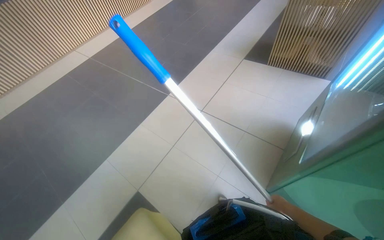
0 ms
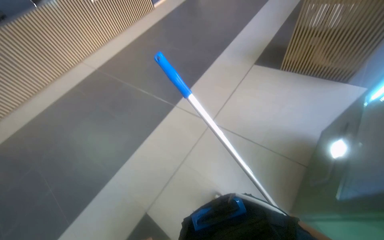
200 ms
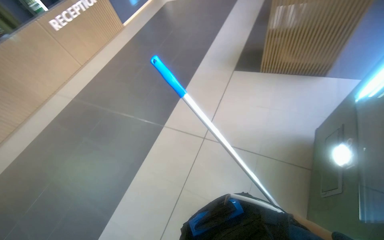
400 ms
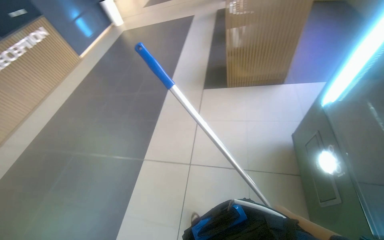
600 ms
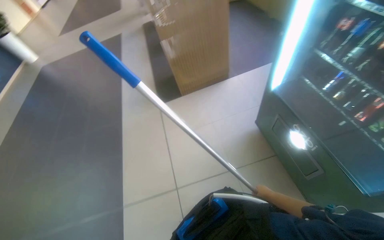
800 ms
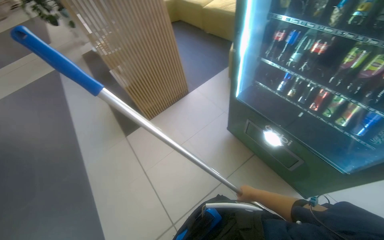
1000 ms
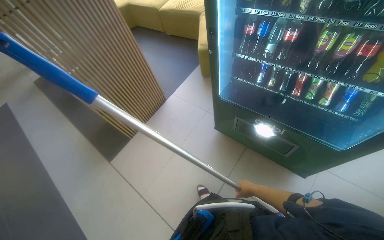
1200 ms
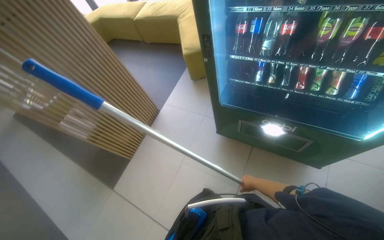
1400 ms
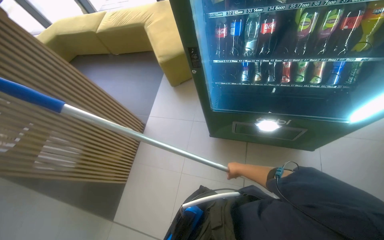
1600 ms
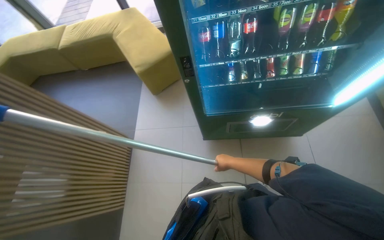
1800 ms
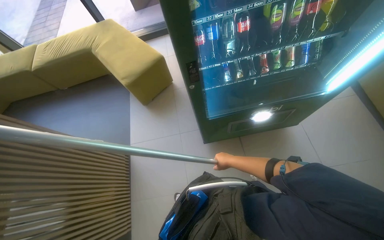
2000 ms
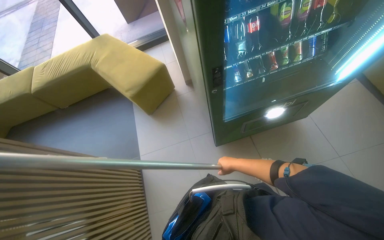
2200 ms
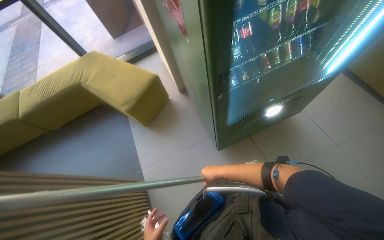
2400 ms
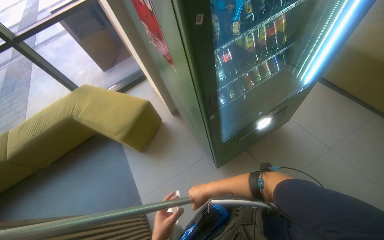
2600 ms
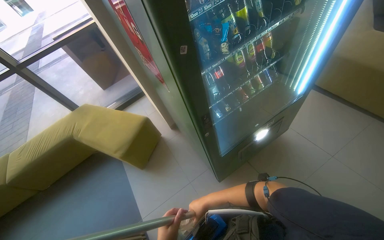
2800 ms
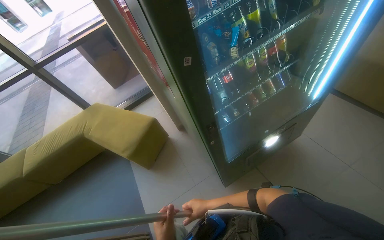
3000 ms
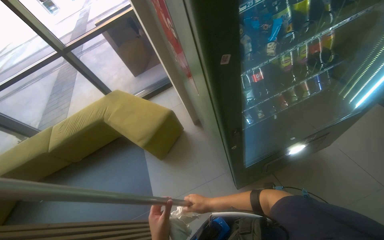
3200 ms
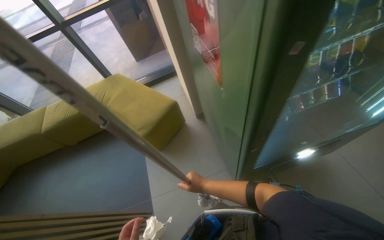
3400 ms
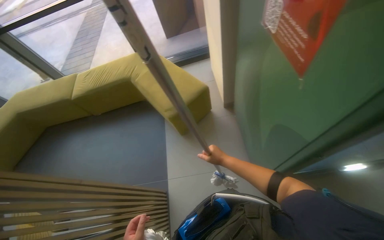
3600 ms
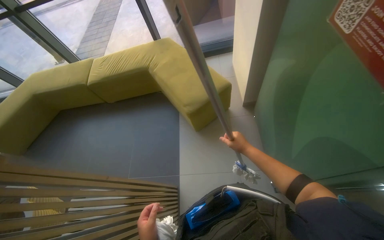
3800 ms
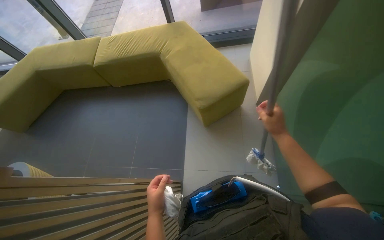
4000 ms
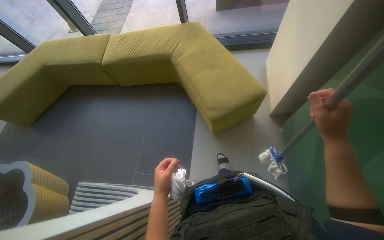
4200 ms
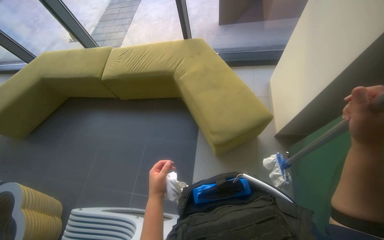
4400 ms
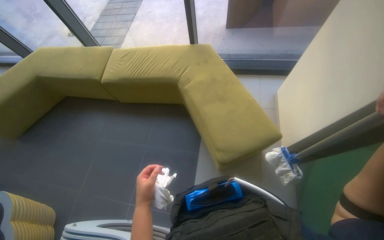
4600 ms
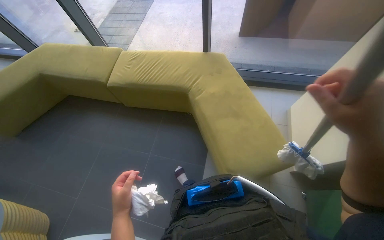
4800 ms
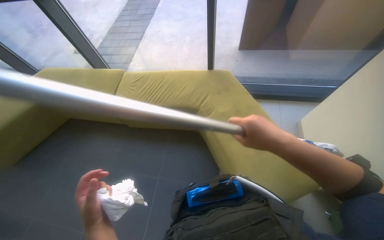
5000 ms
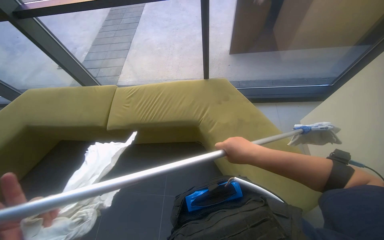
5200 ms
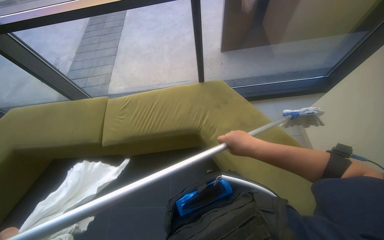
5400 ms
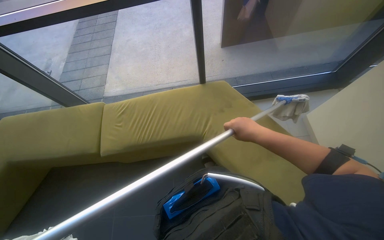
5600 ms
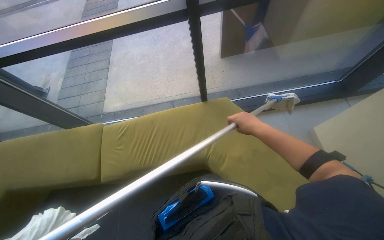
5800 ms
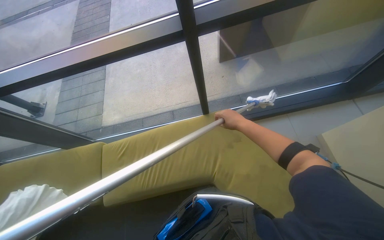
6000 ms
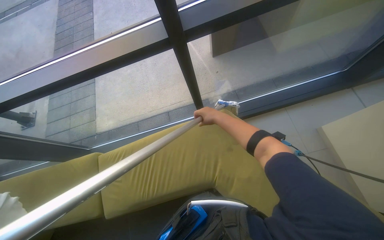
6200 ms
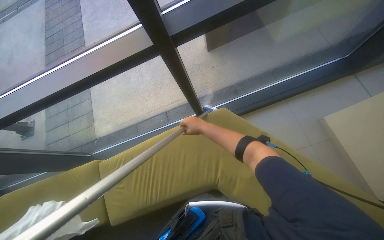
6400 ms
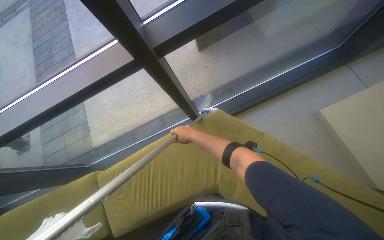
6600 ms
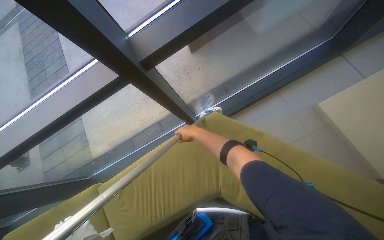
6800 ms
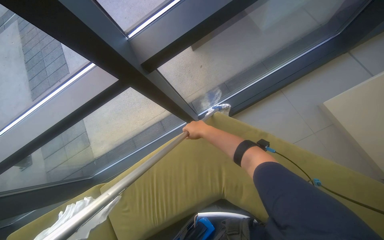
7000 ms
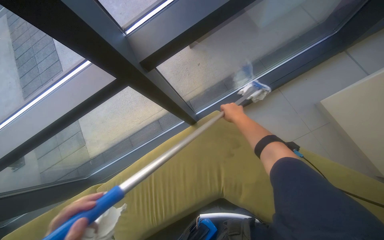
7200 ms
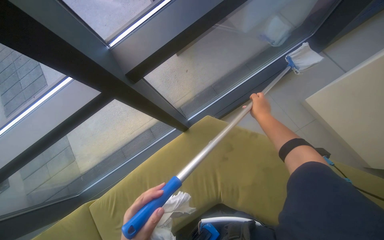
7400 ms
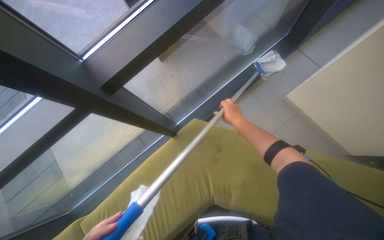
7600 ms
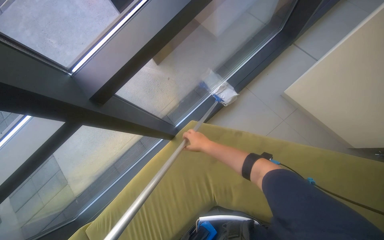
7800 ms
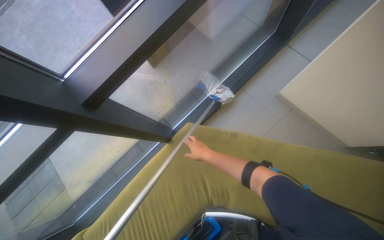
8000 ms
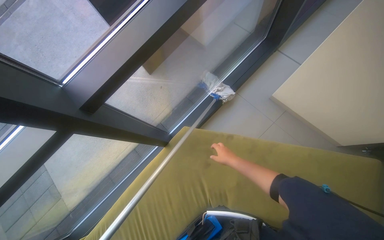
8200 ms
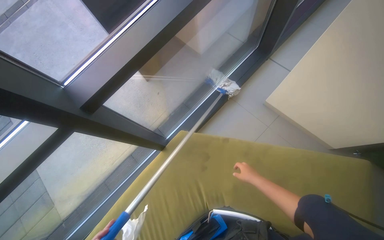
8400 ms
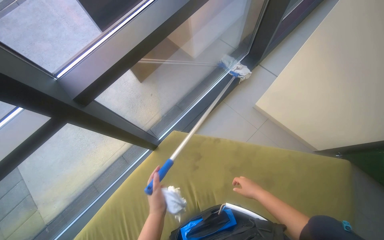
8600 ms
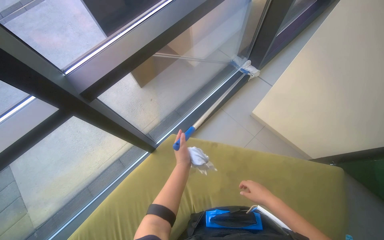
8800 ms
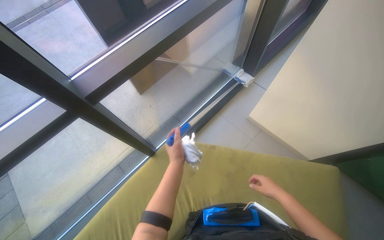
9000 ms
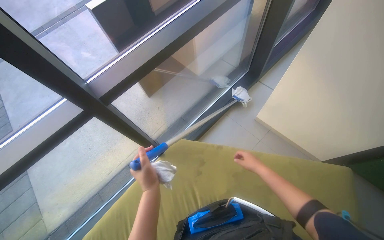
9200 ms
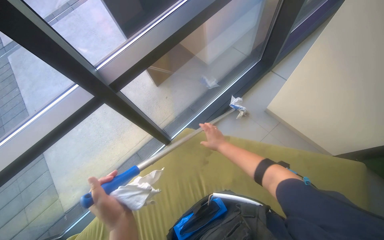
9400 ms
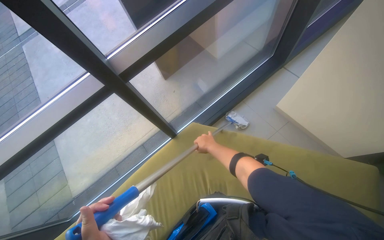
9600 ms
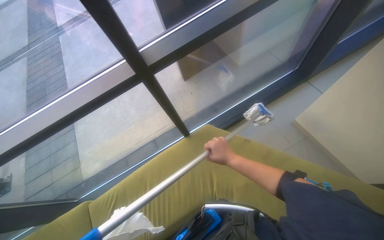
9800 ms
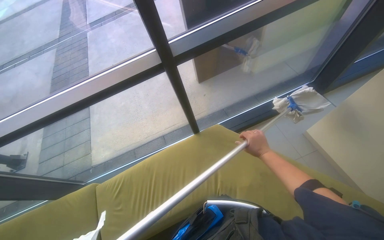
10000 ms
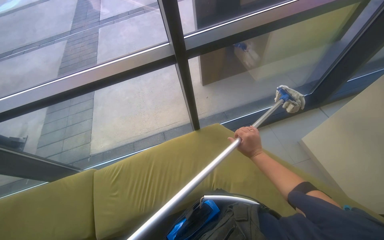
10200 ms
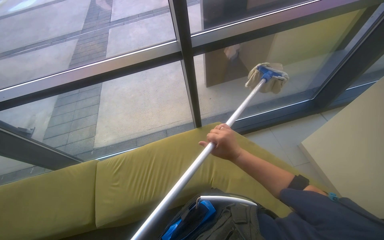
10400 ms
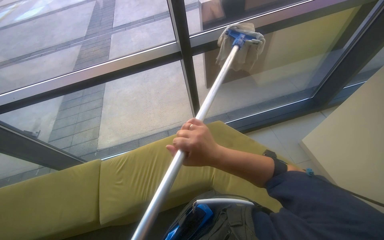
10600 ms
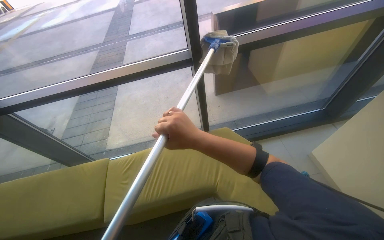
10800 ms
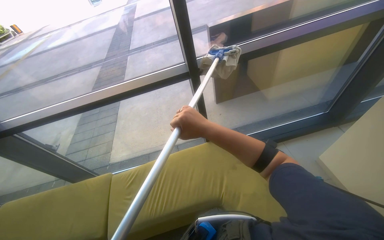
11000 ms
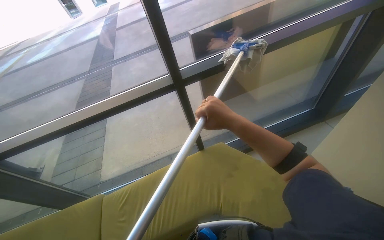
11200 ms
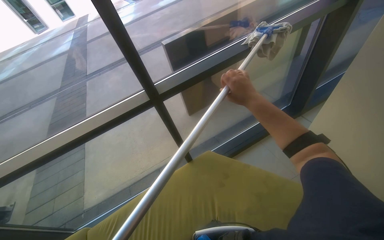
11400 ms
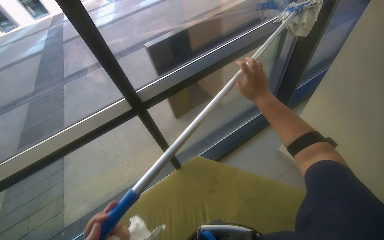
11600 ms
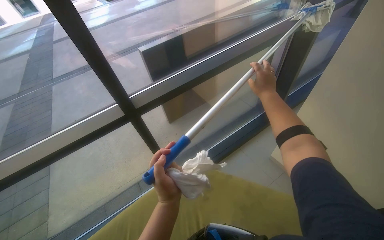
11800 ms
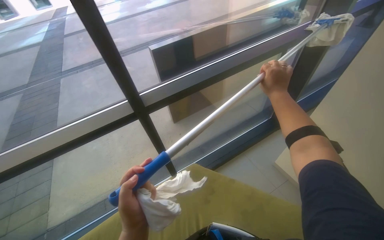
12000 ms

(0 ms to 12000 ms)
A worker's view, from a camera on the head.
Job: cleaning windows.
The whole recording: Cleaning glass windows. The worker cleans the glass windows using a mop and a cloth.
0 ms - 1600 ms: The head travels approximately 70 cm. The wearer looks roughly 90 degrees further to the right.
1600 ms - 3000 ms: The wearer's head swings some 40 degrees to the right. The wearer looks roughly 20 degrees further upward.
3000 ms - 4400 ms: The wearer moves approximately 80 cm. The head rotates some 35 degrees to the left. The camera pitches downward, by some 20 degrees.
4400 ms - 6000 ms: The head travels some 50 cm.
6000 ms - 7600 ms: Everything in view rotates approximately 30 degrees counterclockwise. The right hand moves approximately 10 cm to the left and comes back.
7600 ms - 9000 ms: The view tilts roughly 15 degrees upward. The right hand heads down the picture and to the right, covering approximately 35 cm.
9000 ms - 10400 ms: The wearer's head swings some 30 degrees to the left. The right hand moves left and right over approximately 20 cm, changing direction 2 times.
10400 ms - 12000 ms: The wearer's head swings approximately 15 degrees to the right. The view tilts approximately 10 degrees upward. The right hand travels up the picture and to the right by roughly 40 cm.

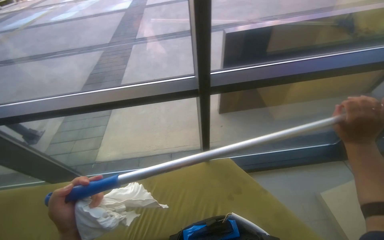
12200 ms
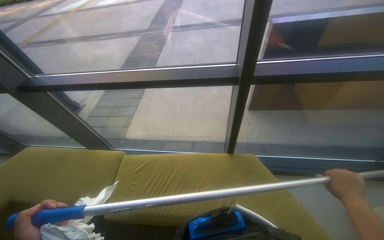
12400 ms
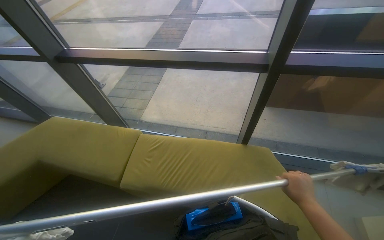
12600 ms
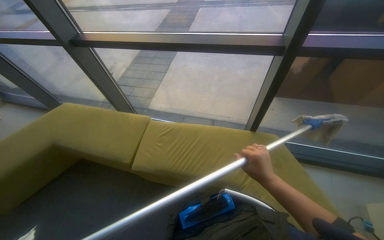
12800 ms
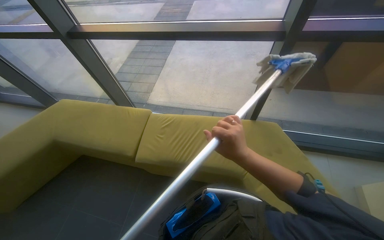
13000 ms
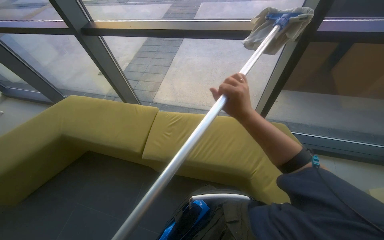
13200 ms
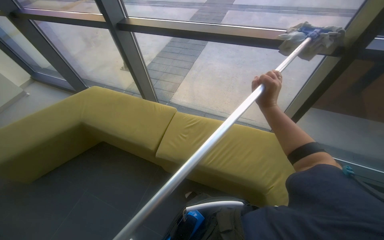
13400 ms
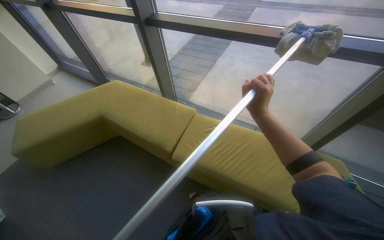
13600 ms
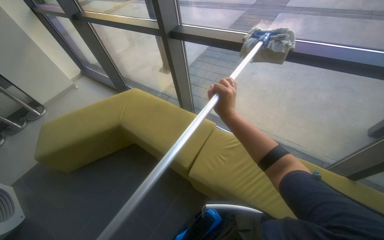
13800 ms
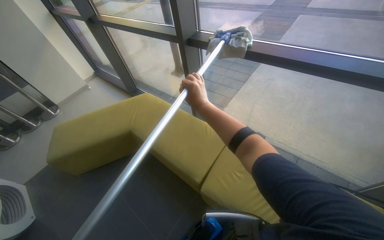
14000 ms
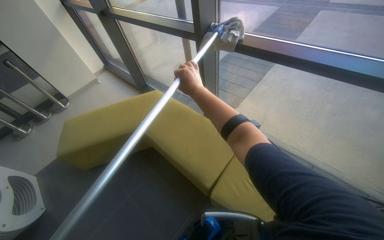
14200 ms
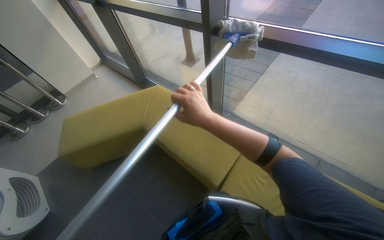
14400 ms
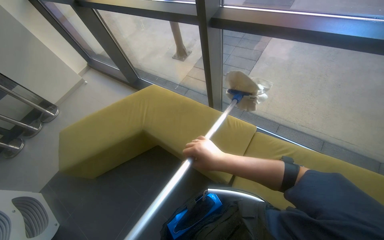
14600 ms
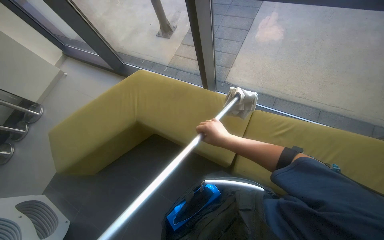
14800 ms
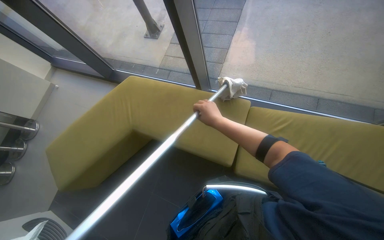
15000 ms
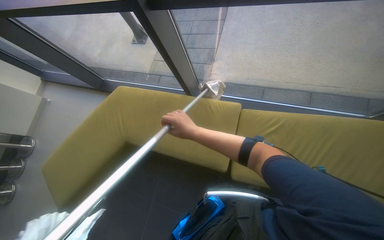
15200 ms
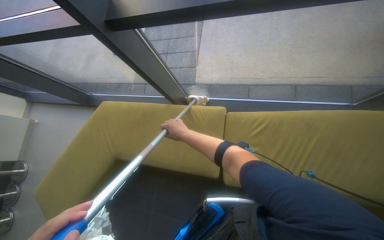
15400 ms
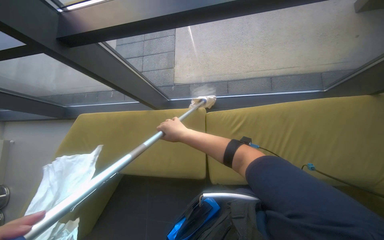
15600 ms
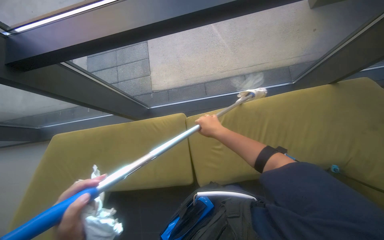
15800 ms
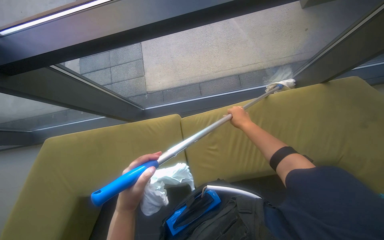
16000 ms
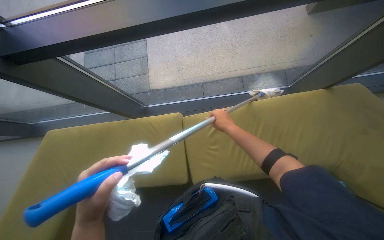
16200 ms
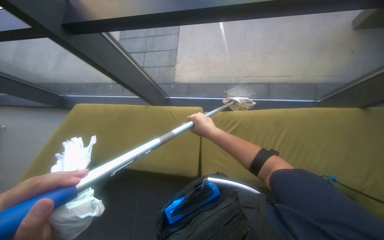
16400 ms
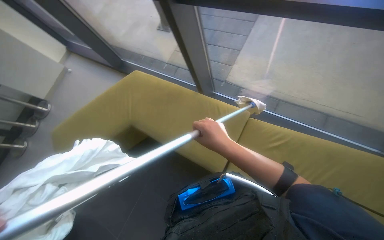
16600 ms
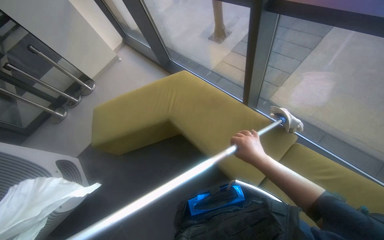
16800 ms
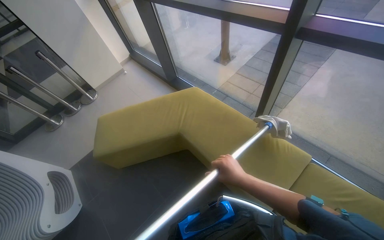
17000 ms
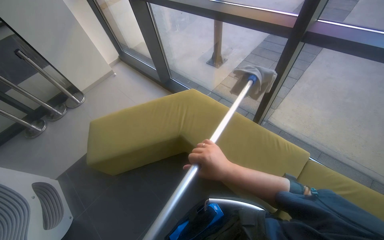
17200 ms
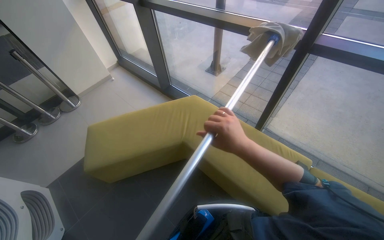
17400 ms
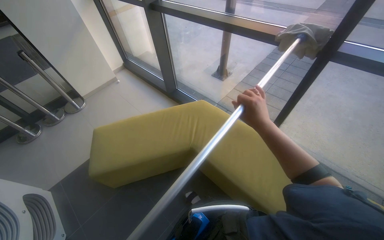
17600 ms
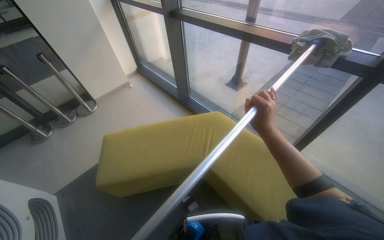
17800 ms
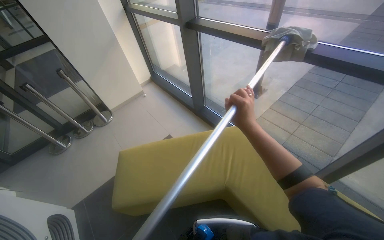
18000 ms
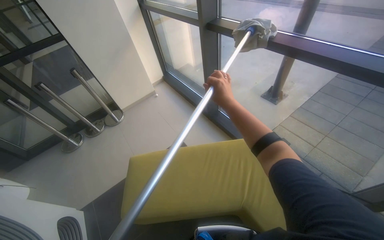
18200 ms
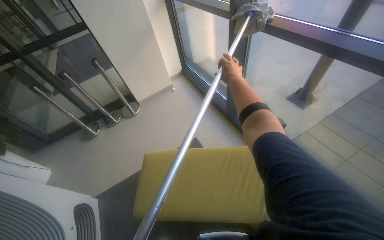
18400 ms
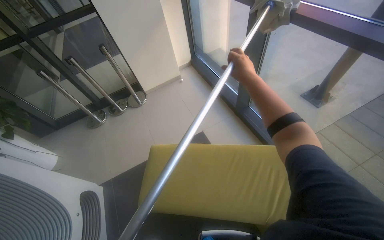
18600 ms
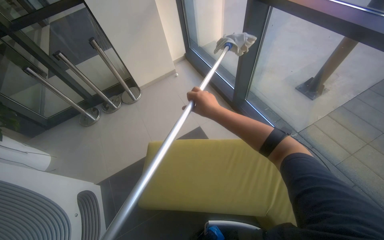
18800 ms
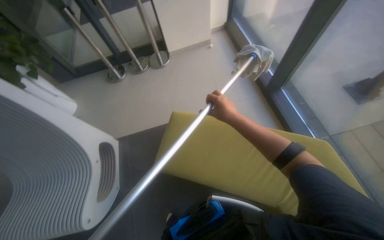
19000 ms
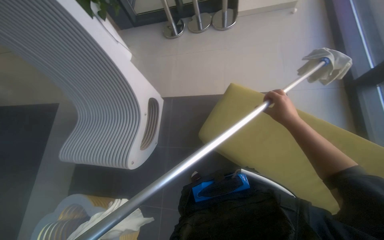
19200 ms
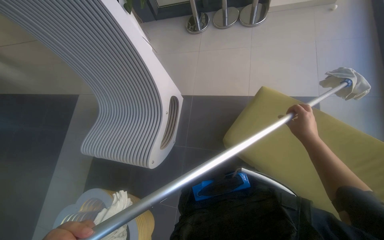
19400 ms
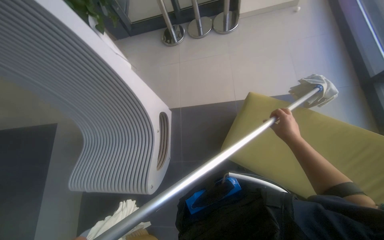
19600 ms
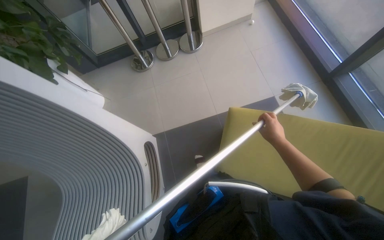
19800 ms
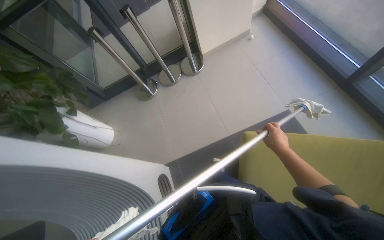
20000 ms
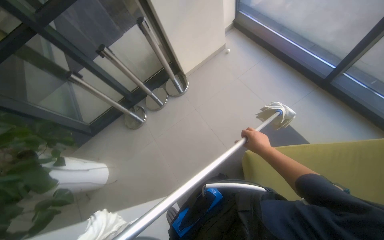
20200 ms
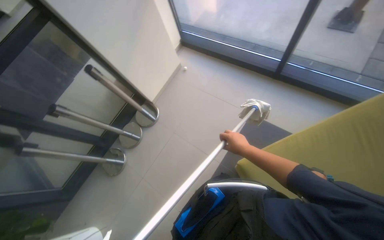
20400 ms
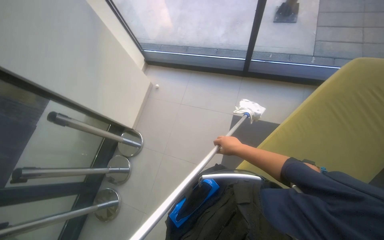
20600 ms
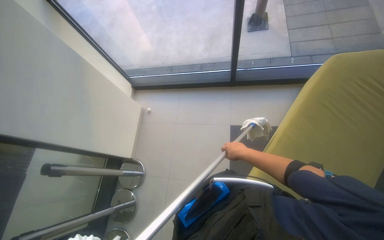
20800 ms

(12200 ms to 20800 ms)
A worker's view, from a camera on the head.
Job: cleaning windows.
The whole recording: Cleaning glass windows. The worker cleans the glass windows using a mop and a cloth.
12200 ms - 13600 ms: The camera is carried approximately 50 cm. The wearer's head swings some 35 degrees to the left.
13600 ms - 15000 ms: The camera travels roughly 60 cm. The camera pitches downward, by some 15 degrees.
16600 ms - 18000 ms: The camera is carried to the left, roughly 80 cm. The camera pitches upward, by roughly 15 degrees.
18000 ms - 19400 ms: The camera travels about 50 cm. The head turns to the left by roughly 50 degrees. The camera pitches downward, by approximately 35 degrees.
19400 ms - 20800 ms: The wearer moves about 90 cm. The wearer's head swings about 95 degrees to the right. The view tips upward by approximately 25 degrees.
